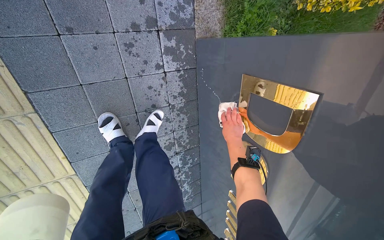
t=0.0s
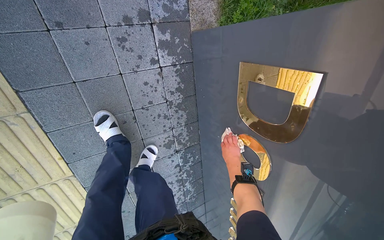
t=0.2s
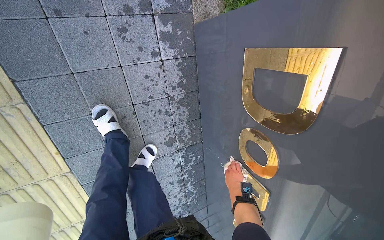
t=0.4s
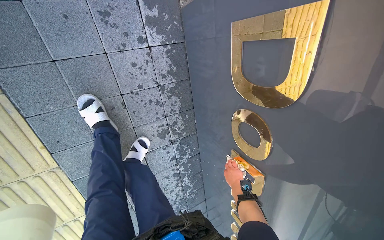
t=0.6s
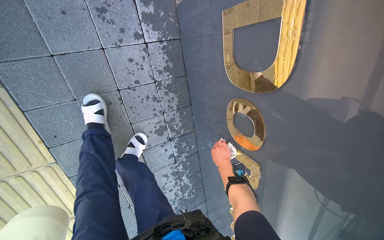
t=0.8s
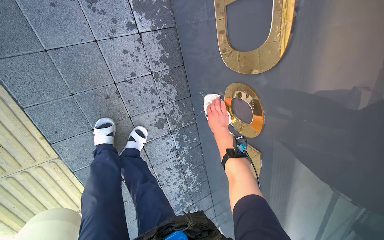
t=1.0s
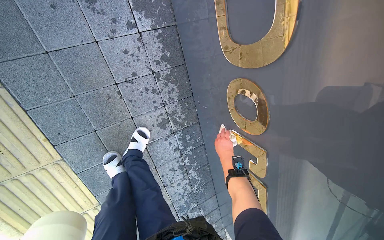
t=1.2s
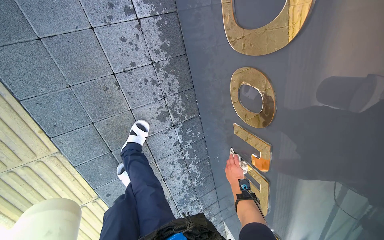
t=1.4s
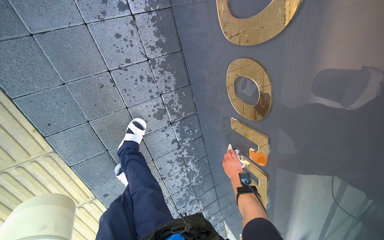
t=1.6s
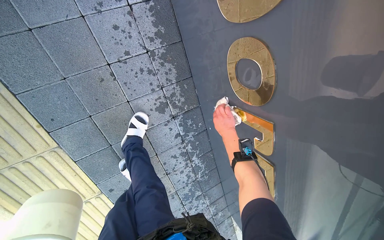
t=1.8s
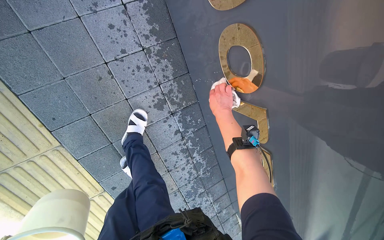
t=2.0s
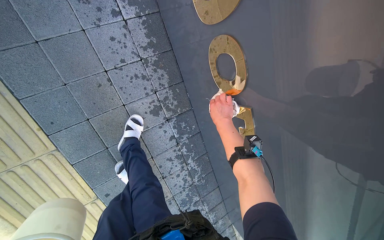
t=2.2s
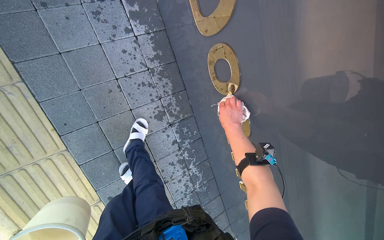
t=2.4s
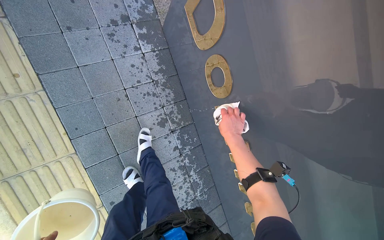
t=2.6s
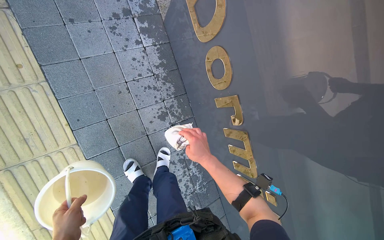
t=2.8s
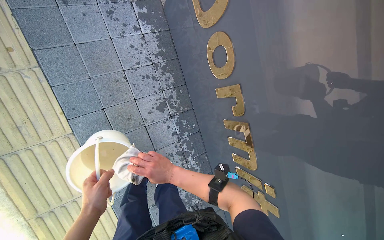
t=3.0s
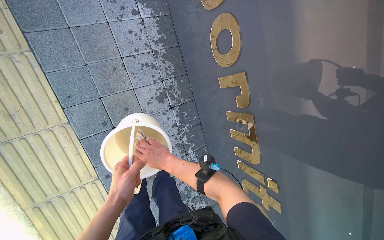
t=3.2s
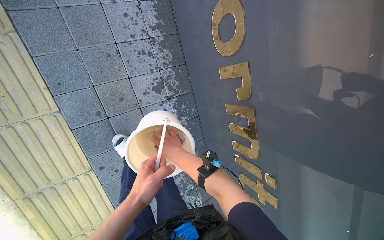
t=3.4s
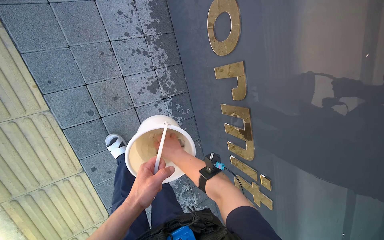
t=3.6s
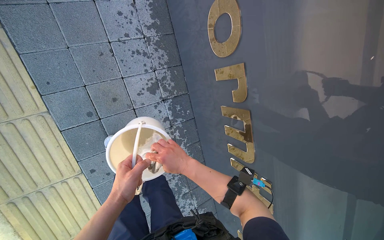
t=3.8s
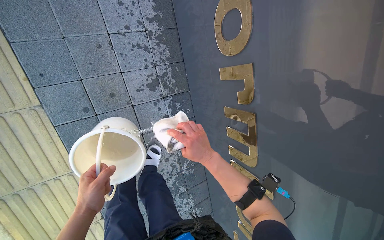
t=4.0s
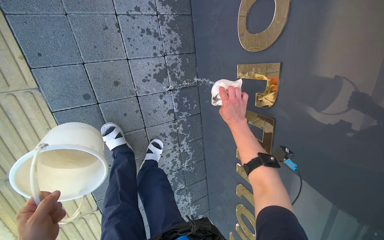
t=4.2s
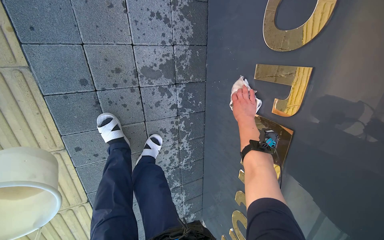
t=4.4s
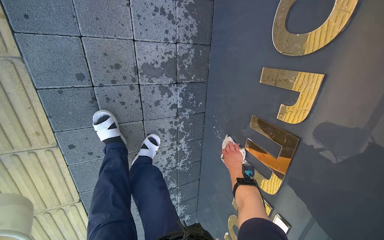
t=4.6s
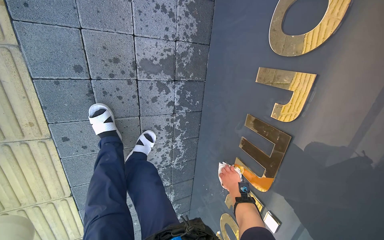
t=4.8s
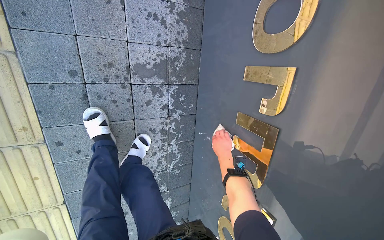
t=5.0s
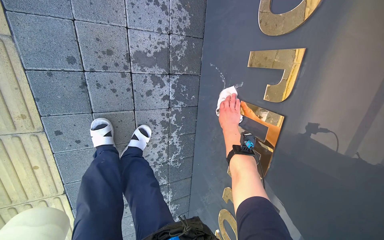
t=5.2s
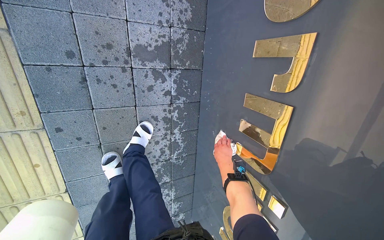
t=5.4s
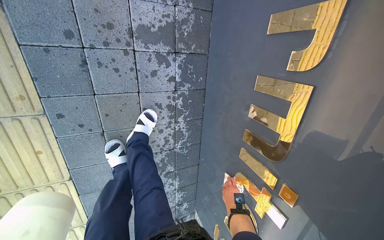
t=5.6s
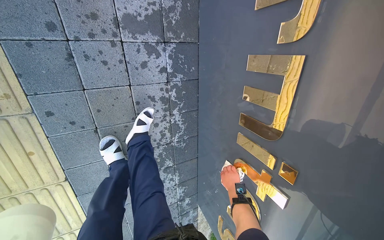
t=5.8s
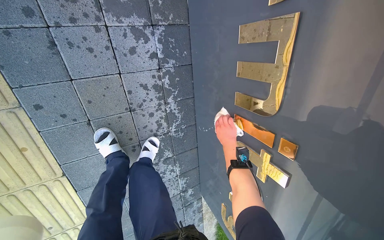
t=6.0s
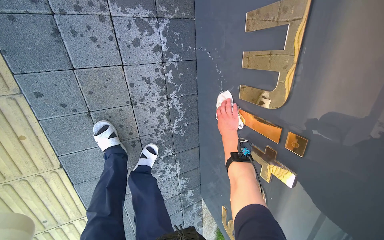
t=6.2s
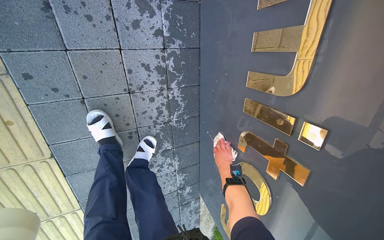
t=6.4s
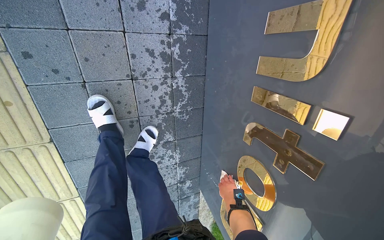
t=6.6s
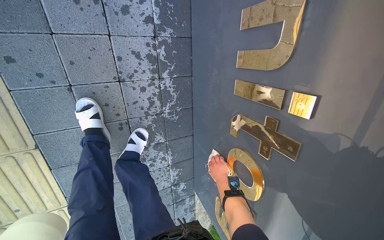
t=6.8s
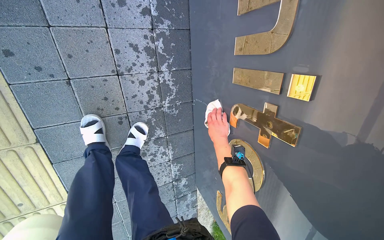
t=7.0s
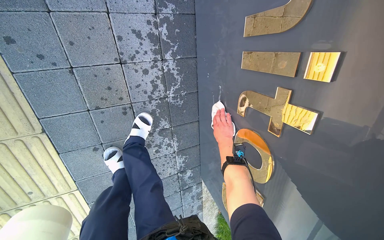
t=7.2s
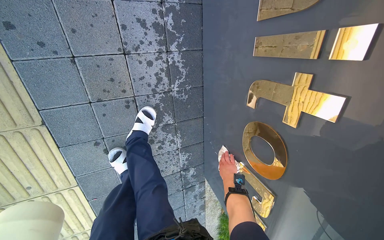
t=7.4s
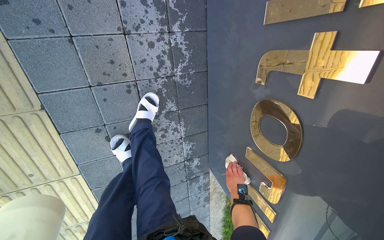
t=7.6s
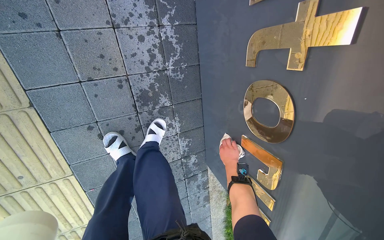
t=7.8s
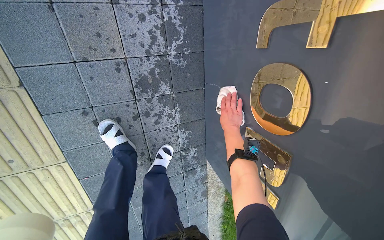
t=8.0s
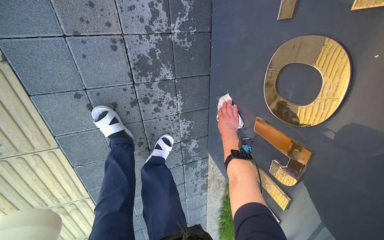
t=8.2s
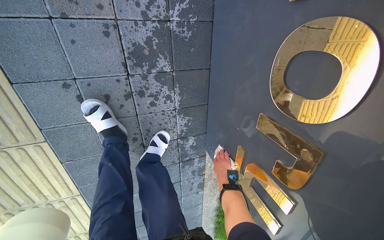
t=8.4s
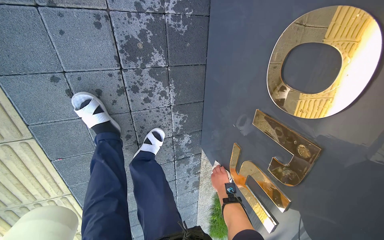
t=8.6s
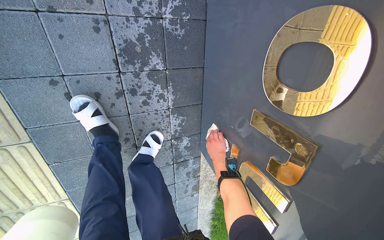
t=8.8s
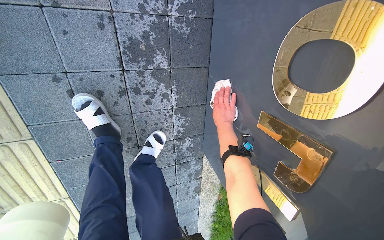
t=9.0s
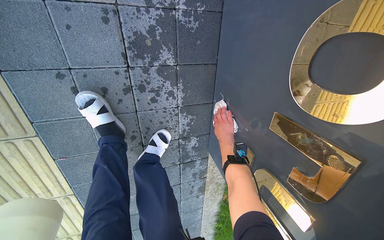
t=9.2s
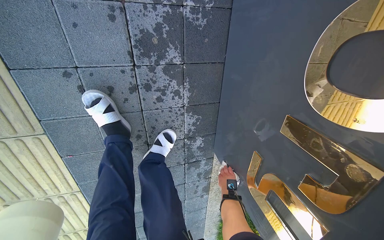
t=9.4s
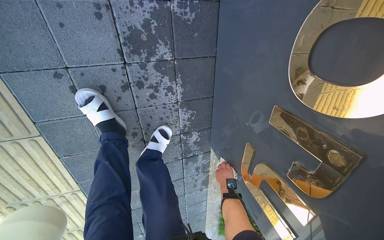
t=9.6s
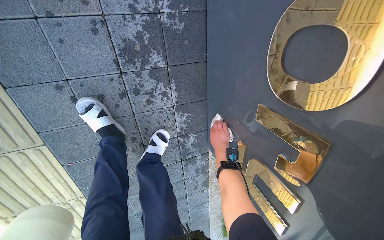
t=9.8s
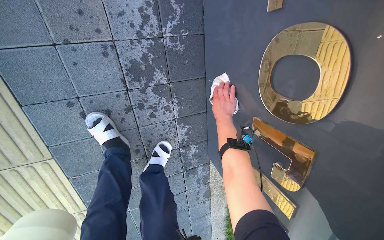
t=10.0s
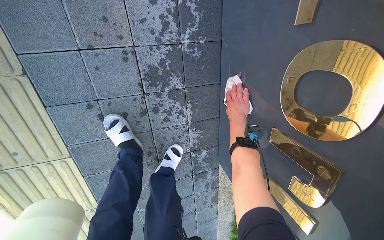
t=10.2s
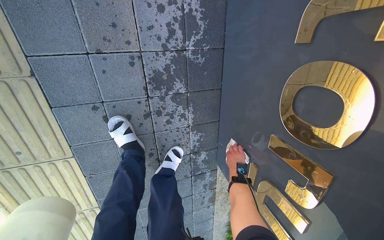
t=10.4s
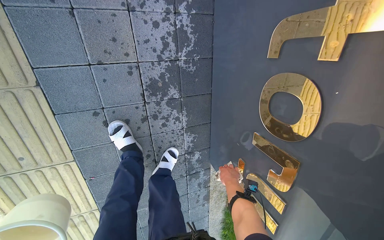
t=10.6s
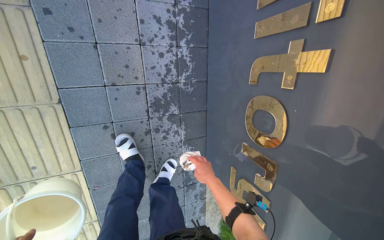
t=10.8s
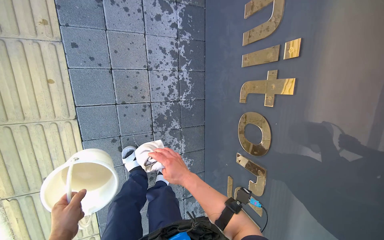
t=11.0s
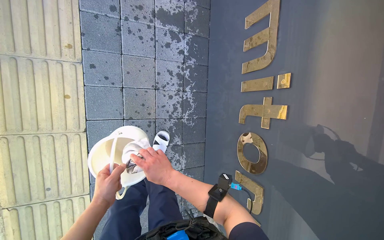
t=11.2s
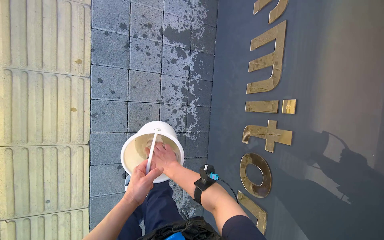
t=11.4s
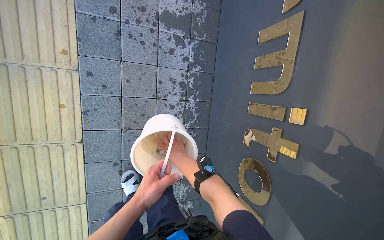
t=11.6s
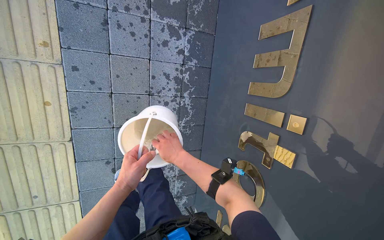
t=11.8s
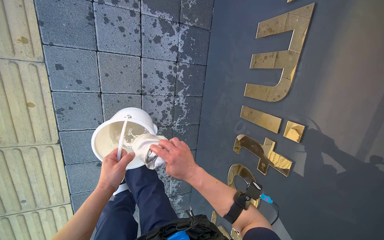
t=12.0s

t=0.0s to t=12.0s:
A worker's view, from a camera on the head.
Job: wiping surfaces.
The whole recording: Cleaning dormitory sign. The worker wipes the dormitory sign and its golden letters with a wet cloth, rinsing and wringing the cloth as needed.
t=0.0s to t=1.6s: The right hand goes up and down the picture, some 20 cm each way, reversing 2 times.
t=1.6s to t=3.0s: The camera pitches upward, by roughly 15 degrees. The right hand moves to the left and nearer to the camera, some 35 cm, and moves some 20 cm up the picture and comes back.
t=3.0s to t=4.4s: The right hand is displaced to the right and up the picture by approximately 25 cm.
t=4.4s to t=6.0s: The right hand swings up and down the picture, roughly 30 cm each way, with 3 reversals.
t=6.0s to t=7.6s: The right hand swings up and down the picture, approximately 25 cm each way, with 2 reversals.
t=7.6s to t=9.0s: The right hand goes up and down the picture, roughly 25 cm each way, reversing 2 times.
t=9.0s to t=10.4s: The right hand goes up and down the picture, about 30 cm each way, reversing 2 times.
t=10.4s to t=12.0s: The right hand goes roughly 30 cm nearer to the camera.

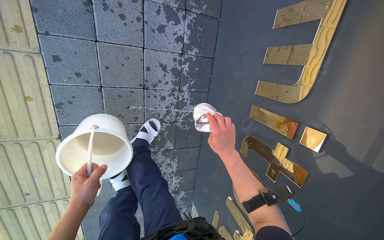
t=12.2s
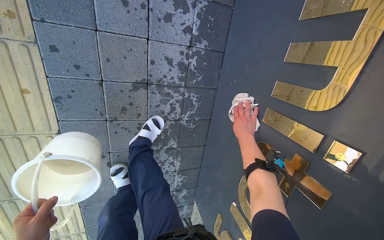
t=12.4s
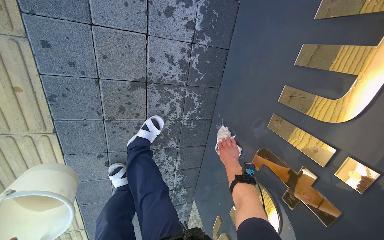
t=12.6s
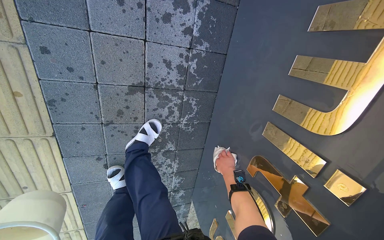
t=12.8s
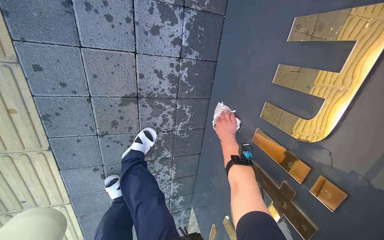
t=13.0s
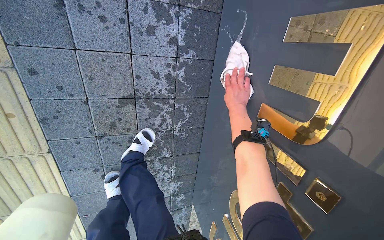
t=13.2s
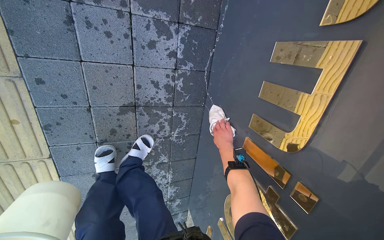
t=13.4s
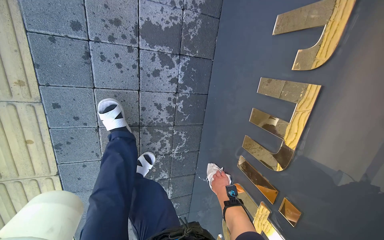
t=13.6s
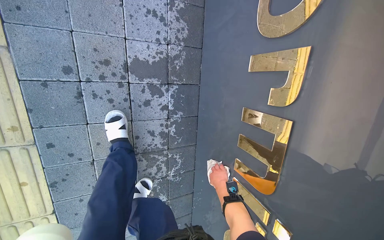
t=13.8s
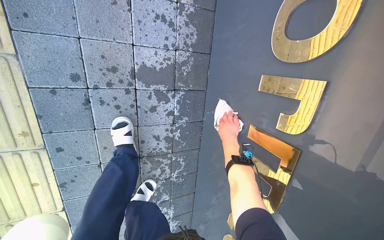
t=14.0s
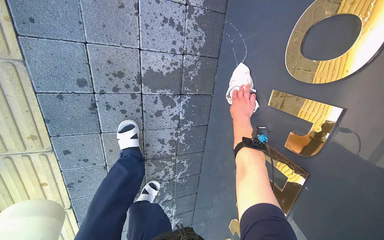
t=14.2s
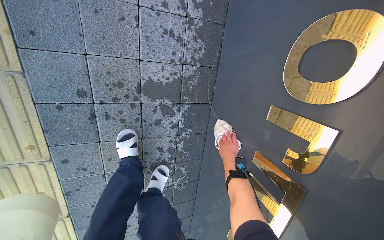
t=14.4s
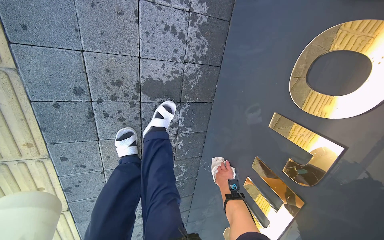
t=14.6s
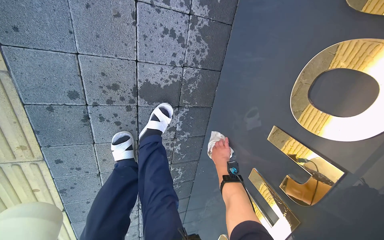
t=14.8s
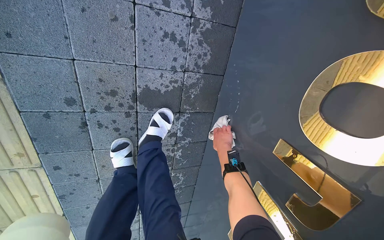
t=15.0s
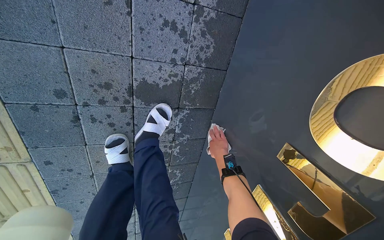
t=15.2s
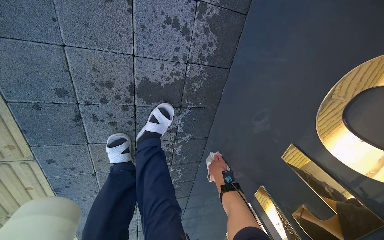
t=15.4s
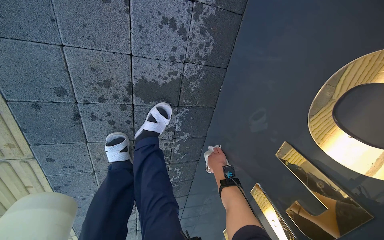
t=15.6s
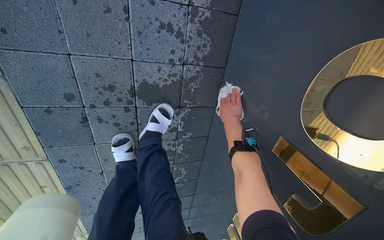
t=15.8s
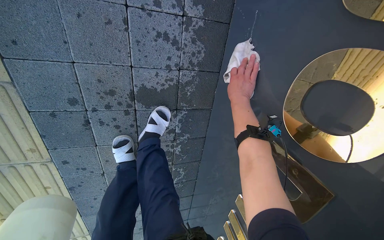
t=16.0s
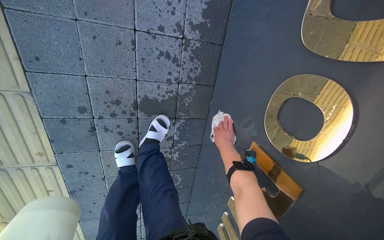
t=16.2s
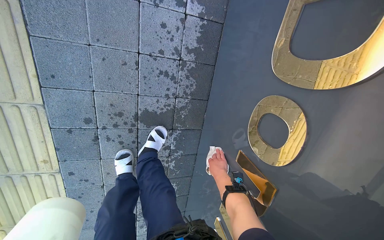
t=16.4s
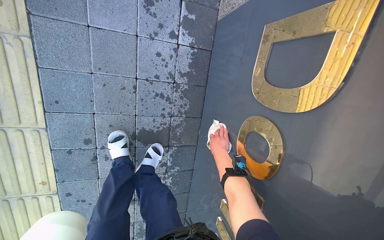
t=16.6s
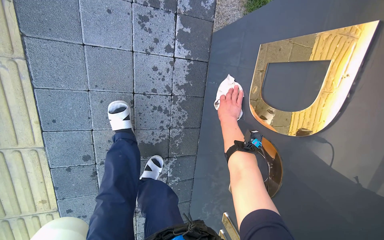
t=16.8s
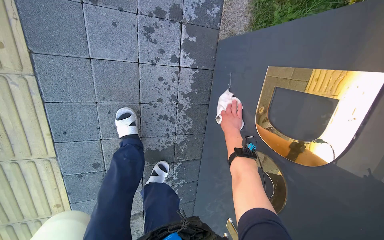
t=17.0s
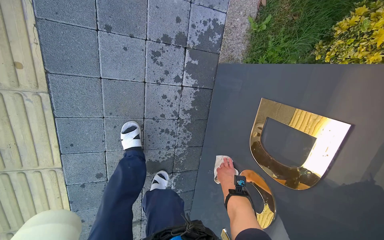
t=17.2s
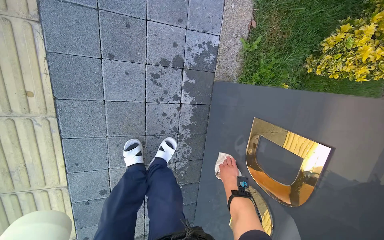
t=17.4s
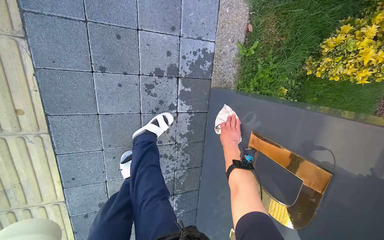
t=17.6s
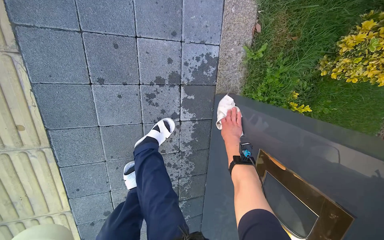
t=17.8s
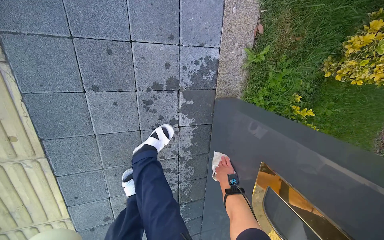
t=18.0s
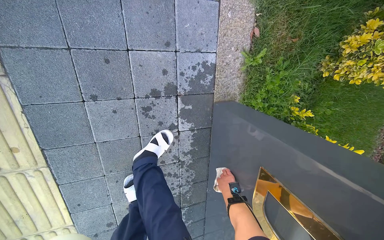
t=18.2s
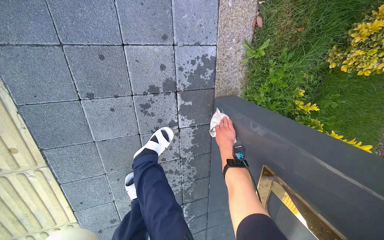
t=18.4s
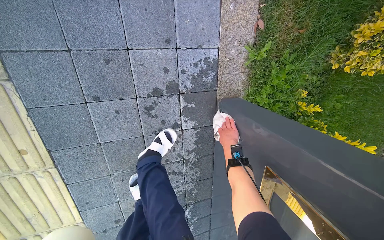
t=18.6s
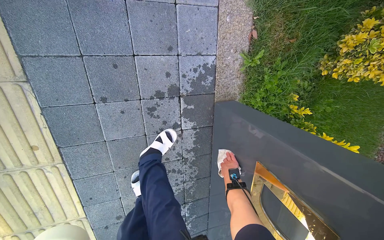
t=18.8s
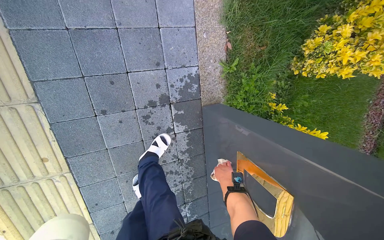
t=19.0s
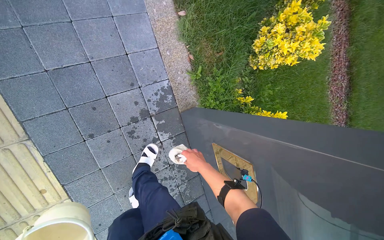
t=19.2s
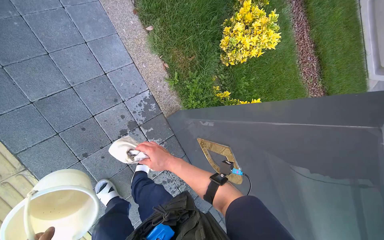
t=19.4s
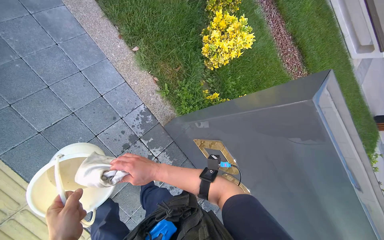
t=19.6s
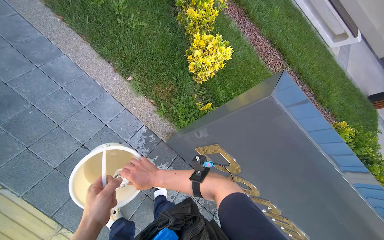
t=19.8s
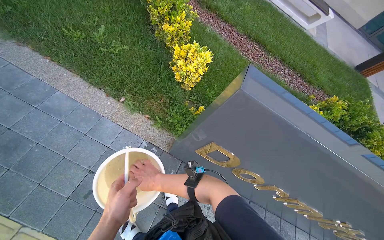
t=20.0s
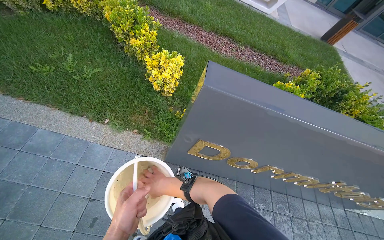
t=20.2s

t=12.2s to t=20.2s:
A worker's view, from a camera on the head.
Job: wiping surfaces.
The whole recording: Cleaning dormitory sign. The worker wipes the dormitory sign and its golden letters with a wet cloth, rinsing and wringing the cloth as needed.
t=12.2s to t=13.8s: The right hand swings up and down the picture, approximately 30 cm each way, with 2 reversals.
t=13.8s to t=15.4s: The view tilts roughly 15 degrees downward. The right hand goes up and down the picture, approximately 30 cm each way, reversing 3 times.
t=15.4s to t=17.0s: The right hand swings up and down the picture, approximately 25 cm each way, with 2 reversals.
t=17.0s to t=18.6s: The right hand moves up and down the picture over about 25 cm, changing direction 3 times.
t=18.6s to t=20.2s: The wearer moves approximately 70 cm. The view tips upward by approximately 20 degrees. The scene rotates counterclockwise by roughly 75 degrees.
